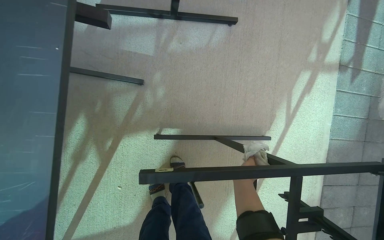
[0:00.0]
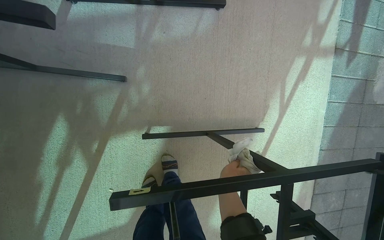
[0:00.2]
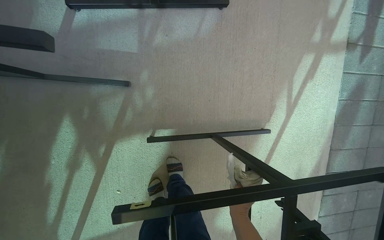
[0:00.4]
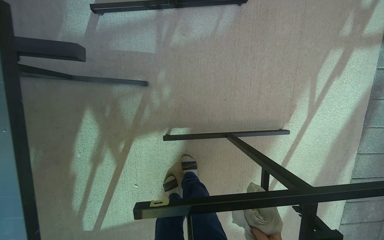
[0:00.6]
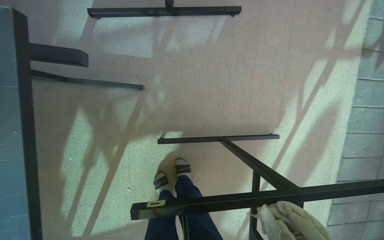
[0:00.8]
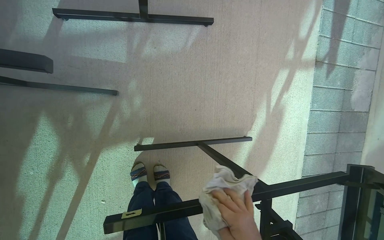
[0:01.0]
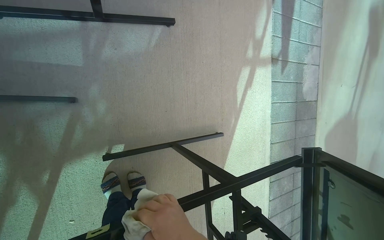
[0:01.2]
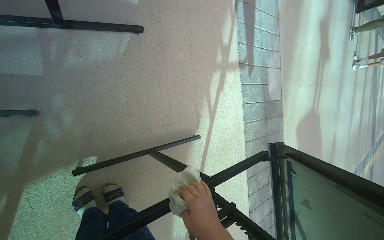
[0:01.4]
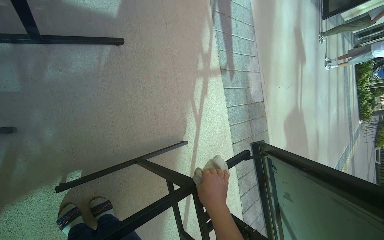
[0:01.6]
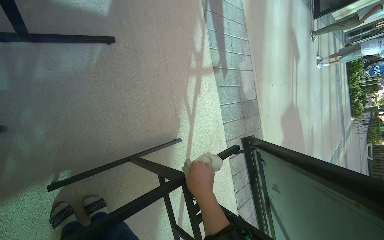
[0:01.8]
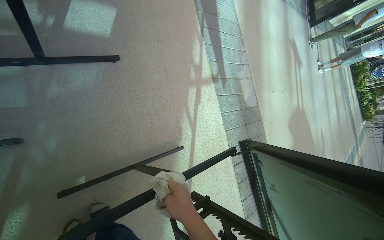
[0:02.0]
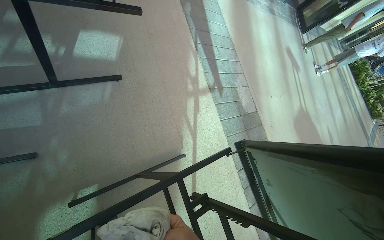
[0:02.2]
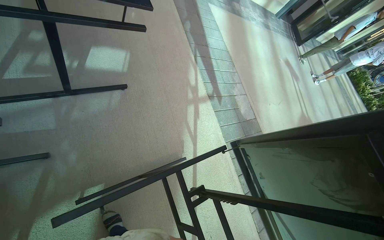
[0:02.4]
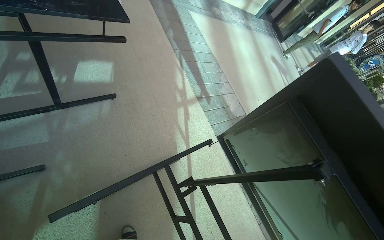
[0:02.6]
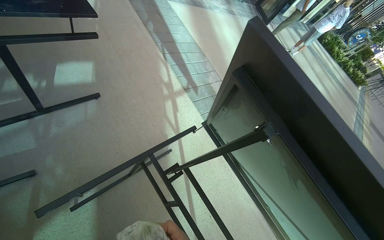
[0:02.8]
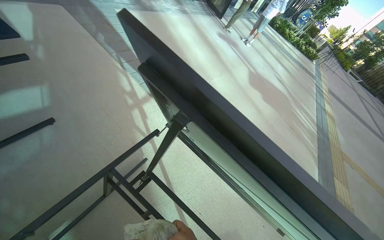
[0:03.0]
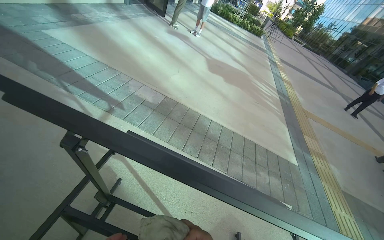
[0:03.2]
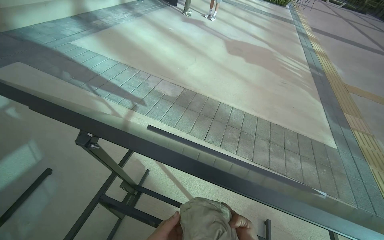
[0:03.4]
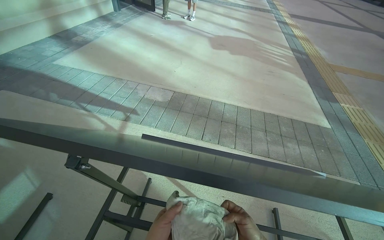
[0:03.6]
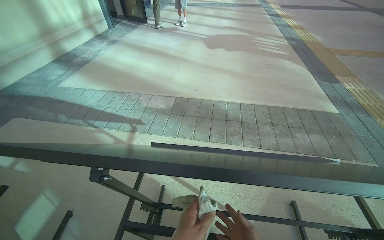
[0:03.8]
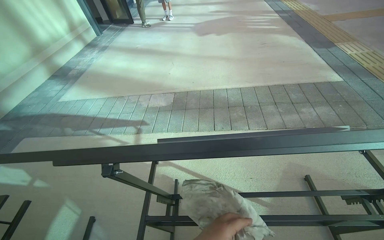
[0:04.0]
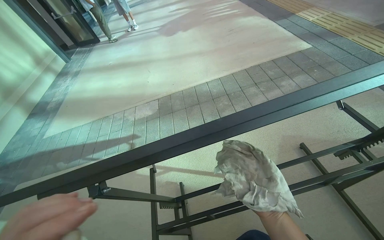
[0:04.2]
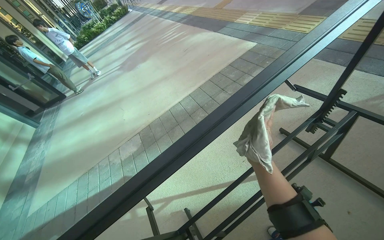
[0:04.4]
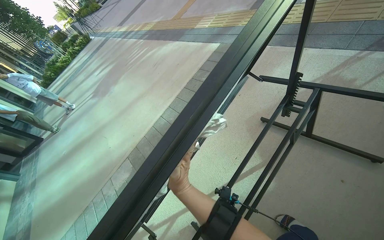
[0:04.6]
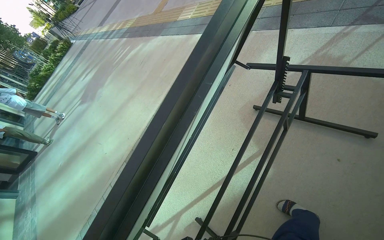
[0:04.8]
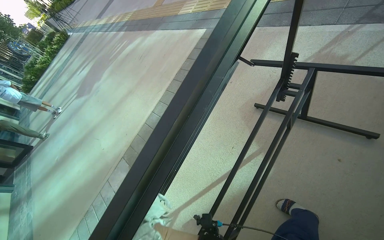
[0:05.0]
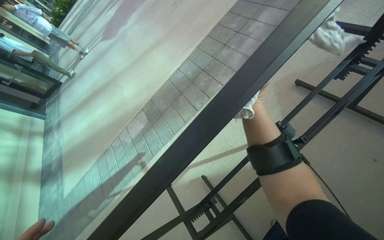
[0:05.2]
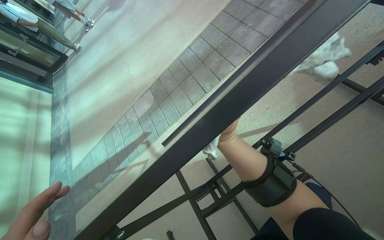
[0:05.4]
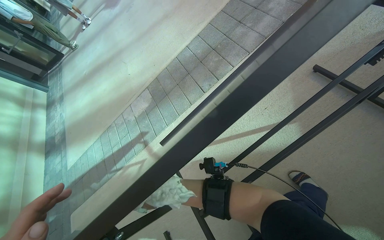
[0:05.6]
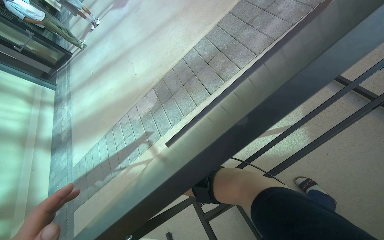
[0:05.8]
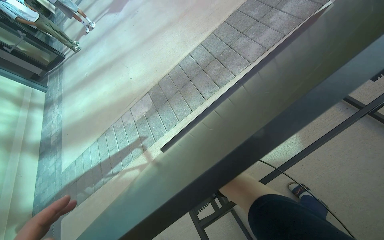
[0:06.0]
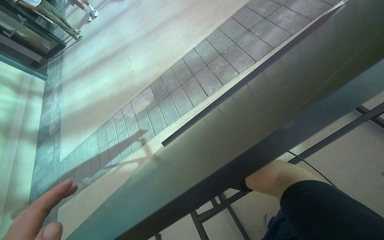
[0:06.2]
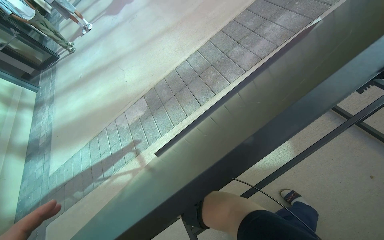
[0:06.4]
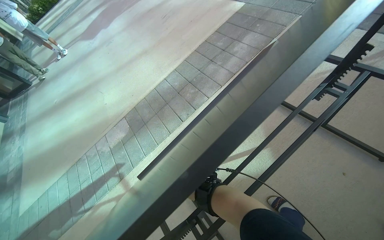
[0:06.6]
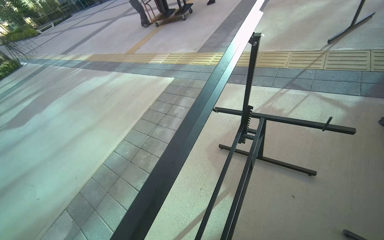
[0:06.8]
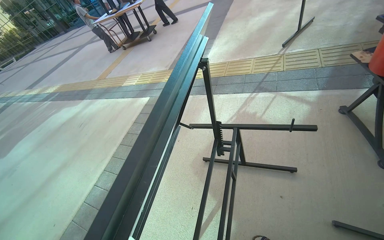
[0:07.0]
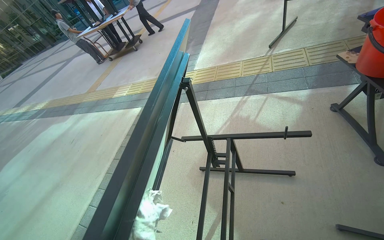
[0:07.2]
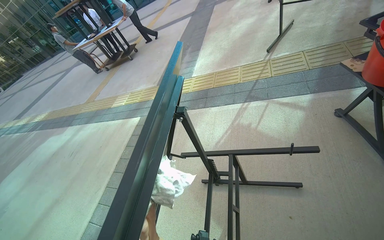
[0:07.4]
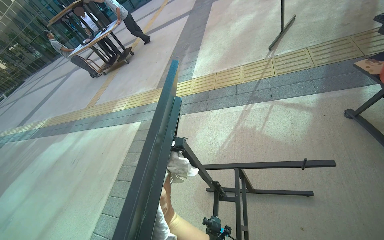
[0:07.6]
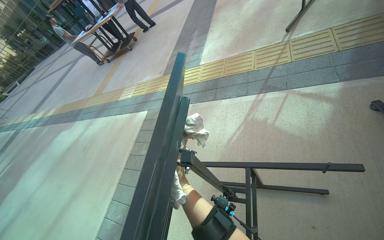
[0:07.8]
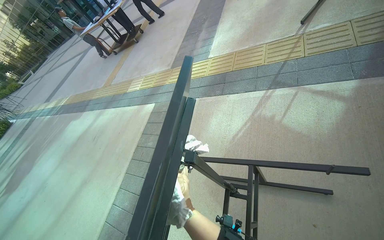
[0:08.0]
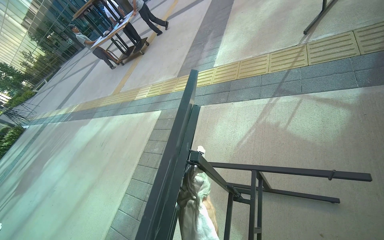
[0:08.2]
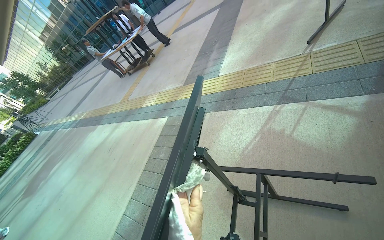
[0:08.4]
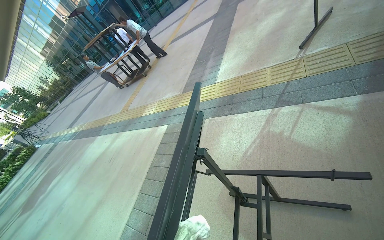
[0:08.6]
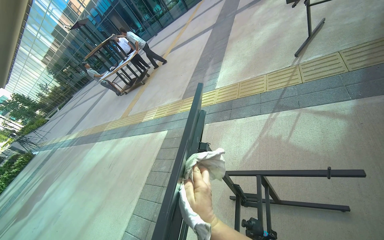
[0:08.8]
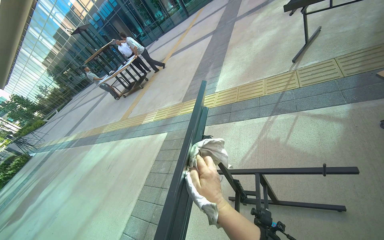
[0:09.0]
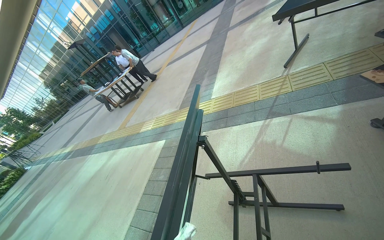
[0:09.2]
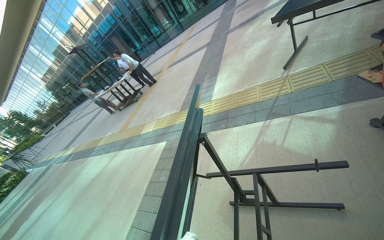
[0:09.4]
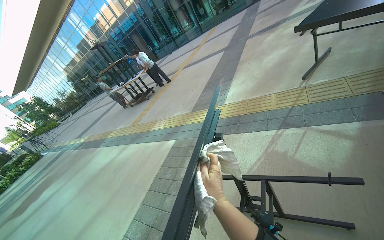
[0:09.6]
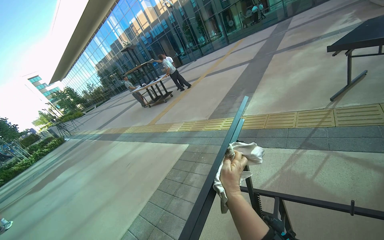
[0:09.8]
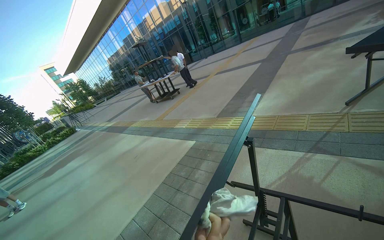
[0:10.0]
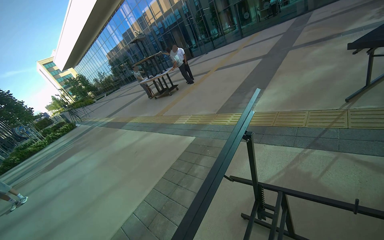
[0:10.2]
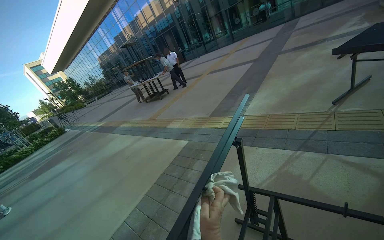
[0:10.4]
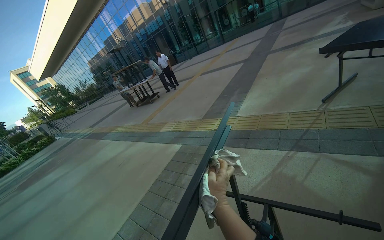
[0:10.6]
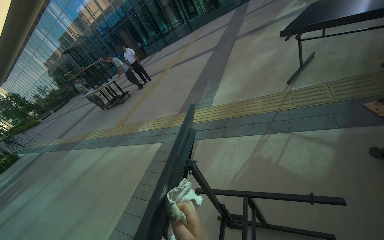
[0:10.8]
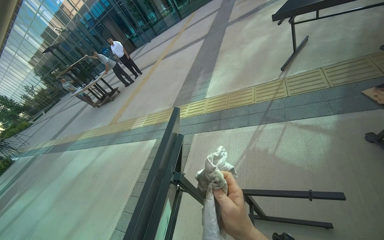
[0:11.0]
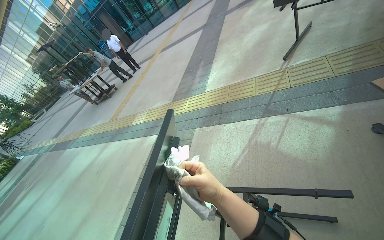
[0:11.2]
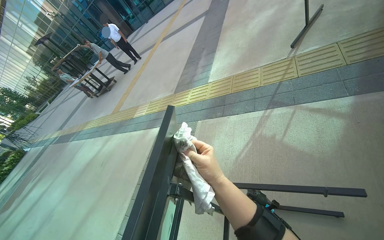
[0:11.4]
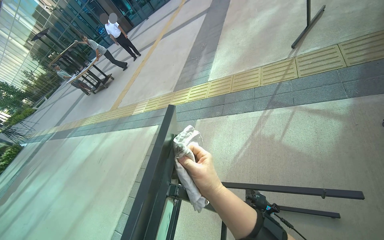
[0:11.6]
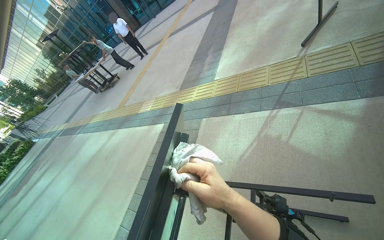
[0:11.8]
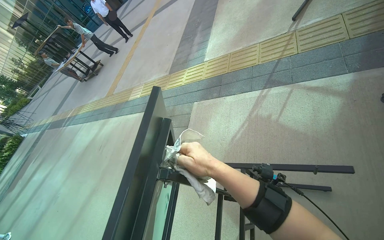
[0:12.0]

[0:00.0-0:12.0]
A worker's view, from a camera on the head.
Job: wiping surfaces.
The whole recording: Wiping outdoor table. The worker wipes the frame of an outdoor table with a cloth.
0:00.0 to 0:01.6: The head rotates roughly 30 degrees to the right.
0:01.6 to 0:03.0: The head travels some 60 cm. The camera pitches upward, by roughly 15 degrees. The scene turns about 35 degrees counterclockwise in the picture.
0:03.0 to 0:04.4: Everything in view rotates some 85 degrees counterclockwise.
0:04.4 to 0:06.0: The view tilts approximately 15 degrees downward.
0:06.0 to 0:07.6: The camera is carried about 50 cm. The head rotates approximately 50 degrees to the right. The view tilts about 35 degrees upward.
0:10.4 to 0:12.0: The view tips downward by approximately 20 degrees. The right hand shifts roughly 25 cm up the picture.

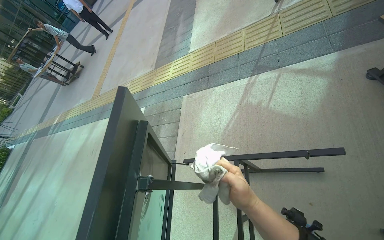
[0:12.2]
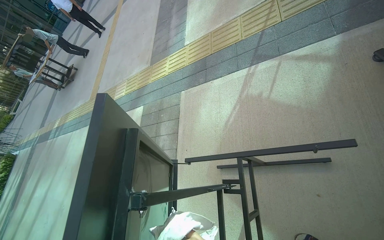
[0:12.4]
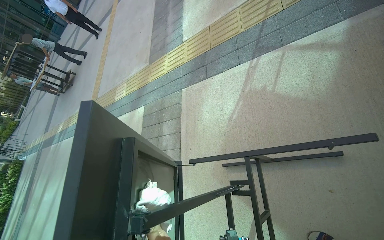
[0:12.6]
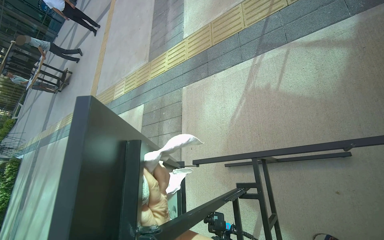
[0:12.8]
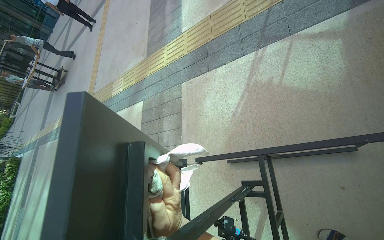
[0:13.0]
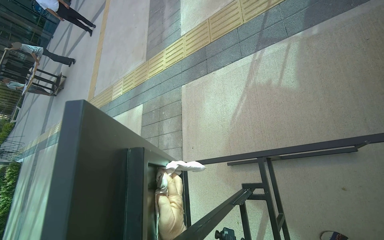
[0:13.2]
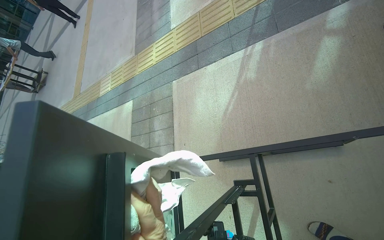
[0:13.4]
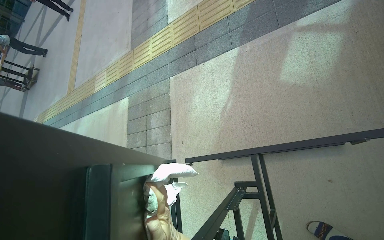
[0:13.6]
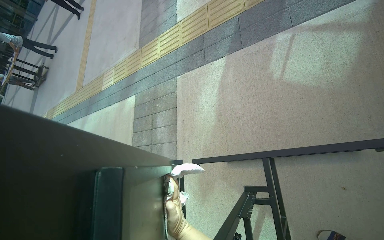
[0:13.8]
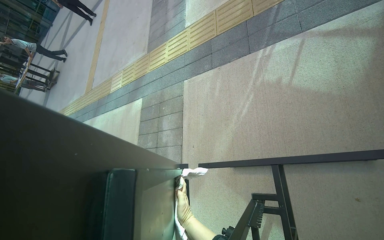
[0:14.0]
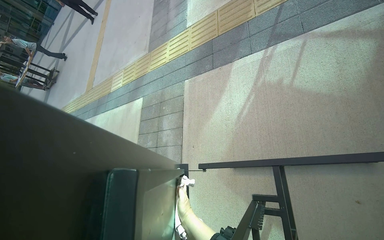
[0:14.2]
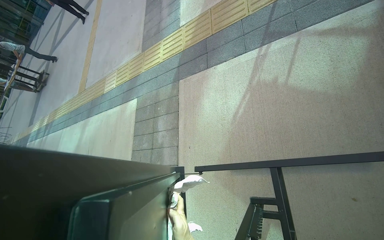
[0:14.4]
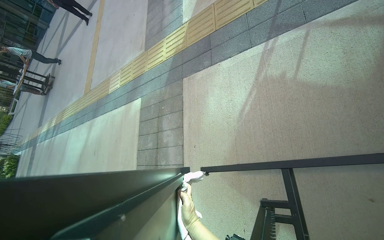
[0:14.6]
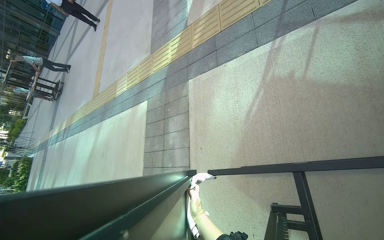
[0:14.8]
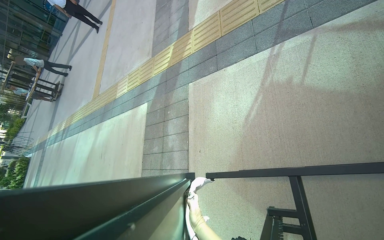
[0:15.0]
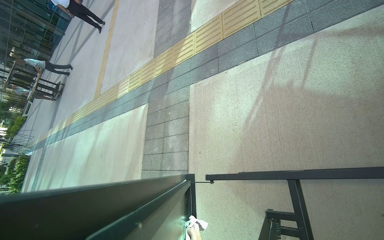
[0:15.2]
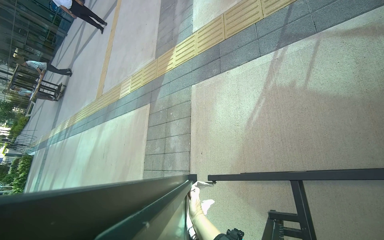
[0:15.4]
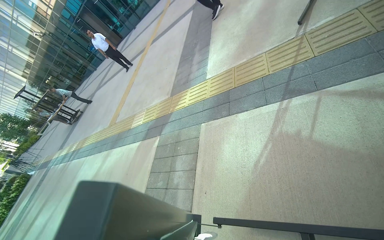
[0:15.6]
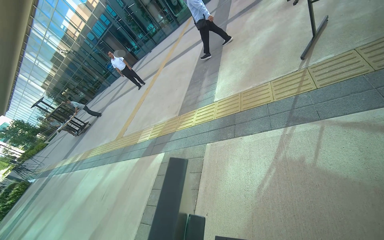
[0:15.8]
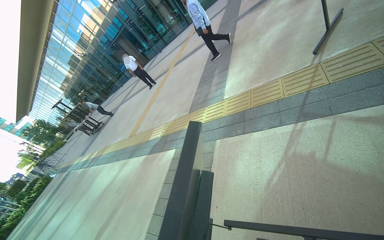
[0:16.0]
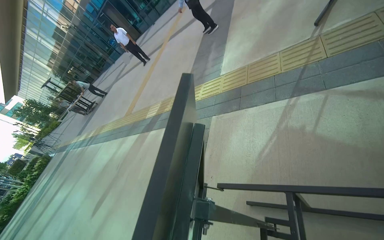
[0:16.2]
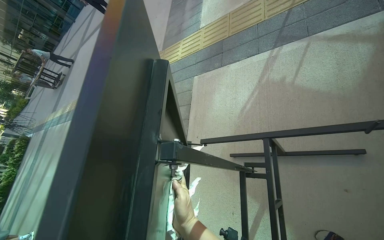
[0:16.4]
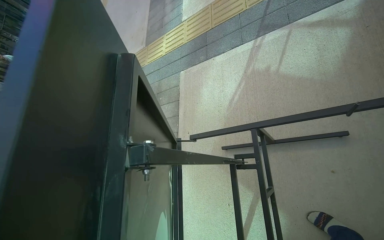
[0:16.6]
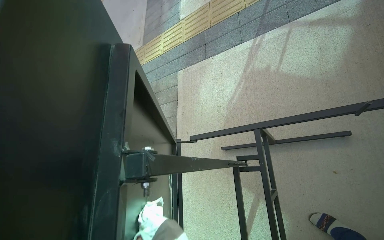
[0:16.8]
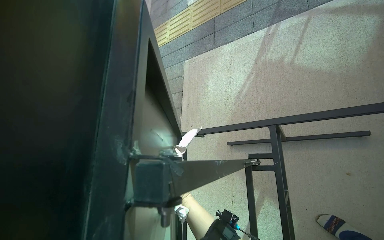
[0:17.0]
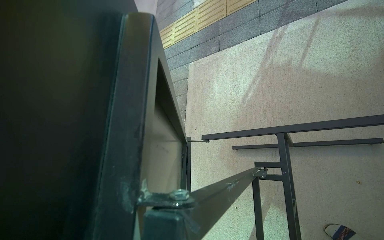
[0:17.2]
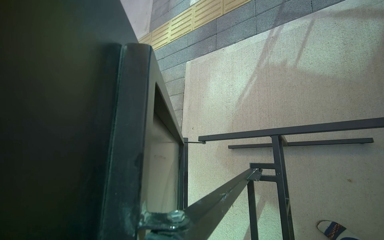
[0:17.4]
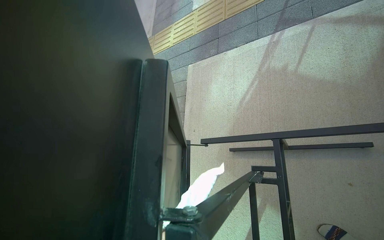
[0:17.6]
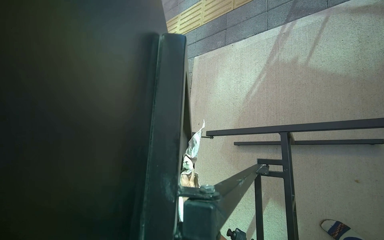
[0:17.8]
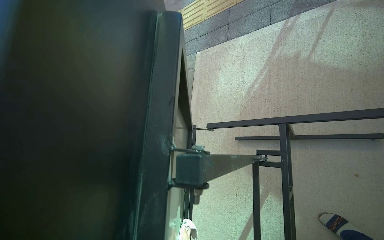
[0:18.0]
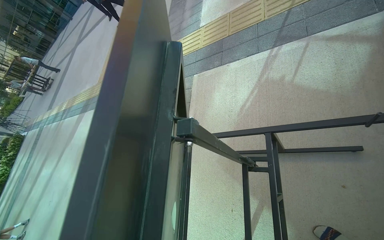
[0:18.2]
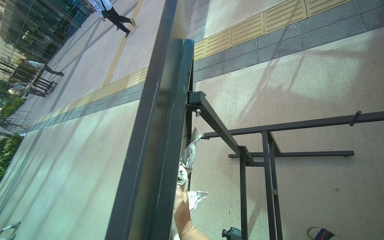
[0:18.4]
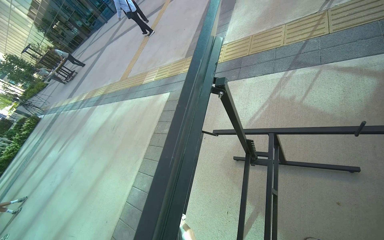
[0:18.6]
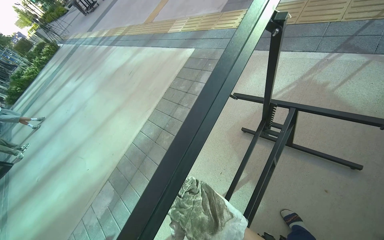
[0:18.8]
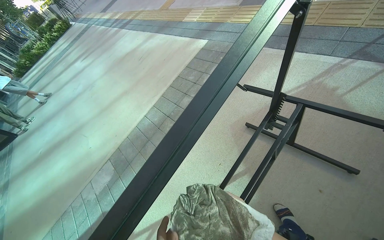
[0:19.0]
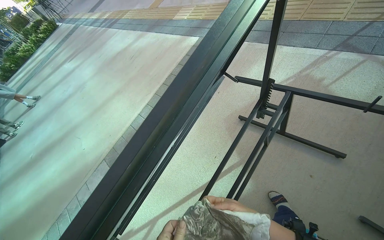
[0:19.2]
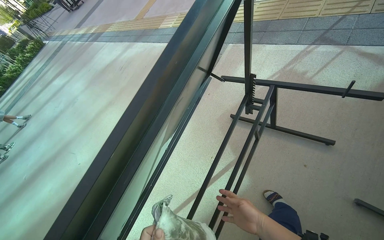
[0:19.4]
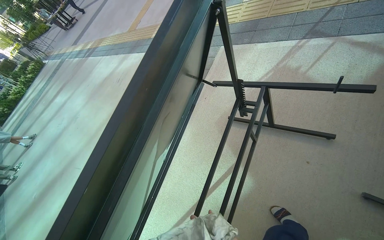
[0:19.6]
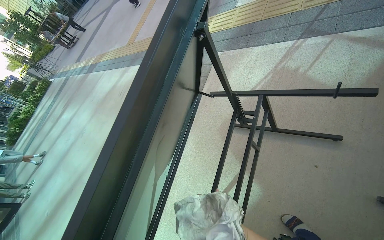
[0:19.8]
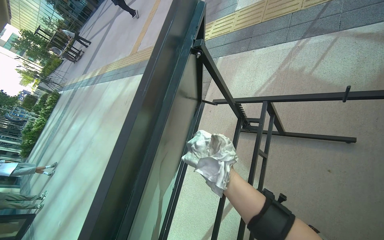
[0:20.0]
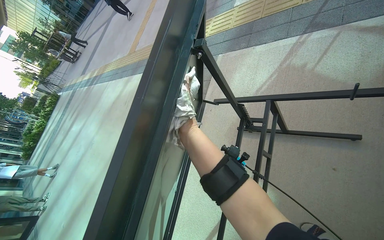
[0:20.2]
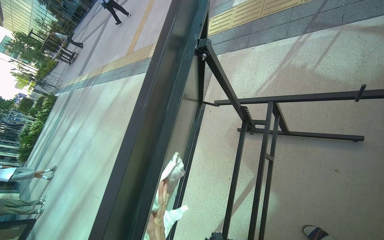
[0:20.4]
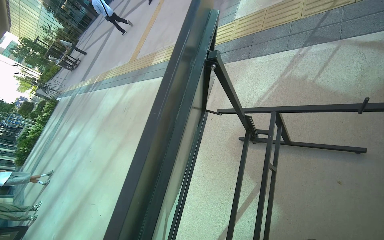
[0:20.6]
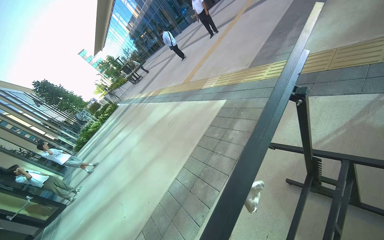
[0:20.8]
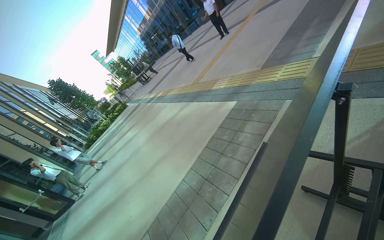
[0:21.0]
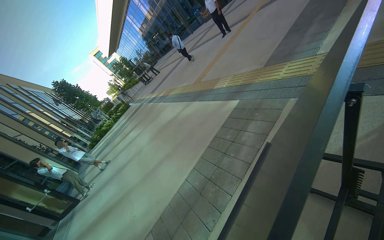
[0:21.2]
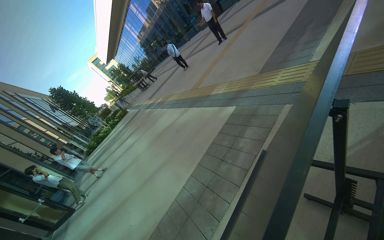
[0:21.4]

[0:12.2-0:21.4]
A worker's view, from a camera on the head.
Job: wiping surfaces.
The whole recording: Wiping outdoor table. The worker wipes the frame of an outdoor table with a cloth.
0:13.8 to 0:15.2: The right hand heads farther from the camera, covering approximately 15 cm.
0:19.8 to 0:21.4: The view swings about 20 degrees to the left. The camera pitches upward, by about 15 degrees.
